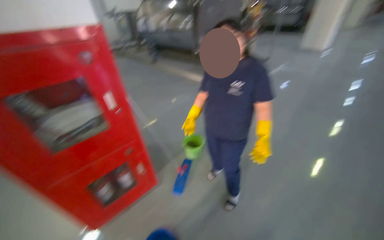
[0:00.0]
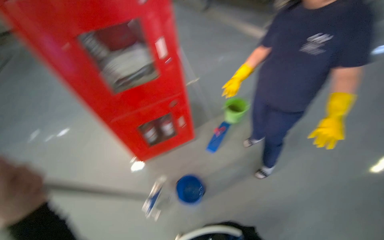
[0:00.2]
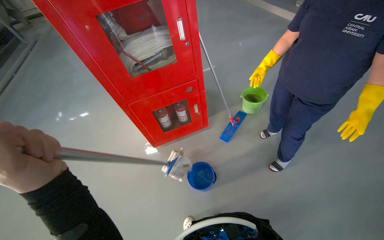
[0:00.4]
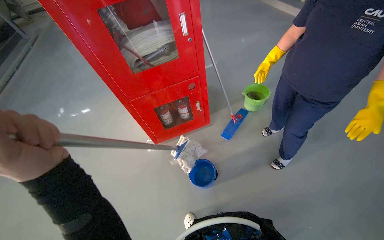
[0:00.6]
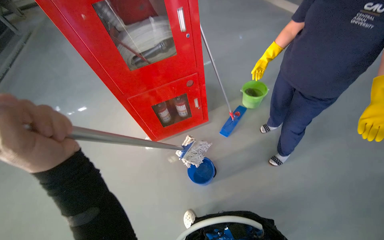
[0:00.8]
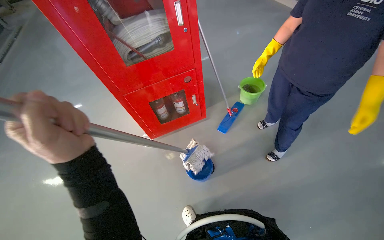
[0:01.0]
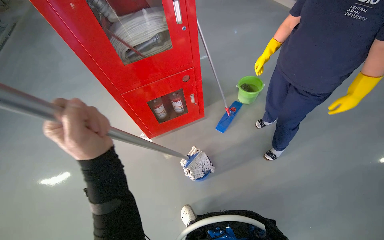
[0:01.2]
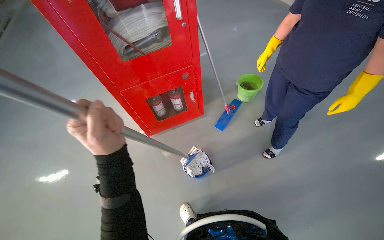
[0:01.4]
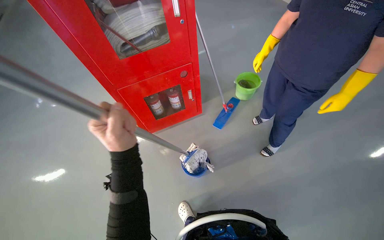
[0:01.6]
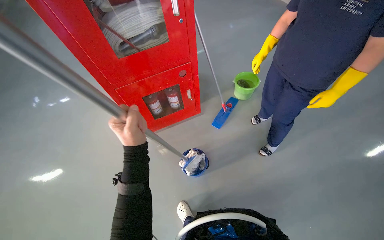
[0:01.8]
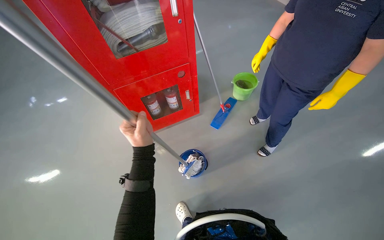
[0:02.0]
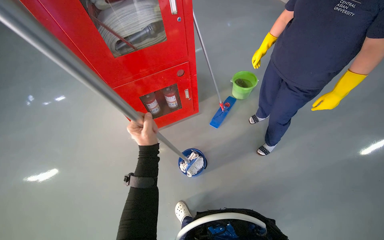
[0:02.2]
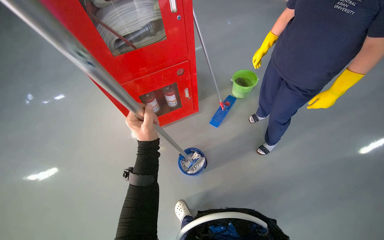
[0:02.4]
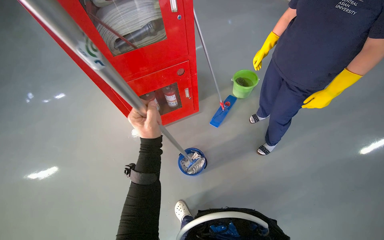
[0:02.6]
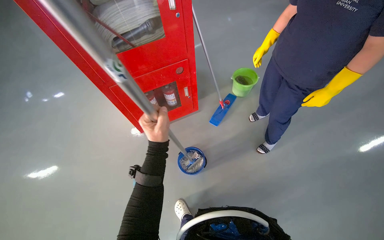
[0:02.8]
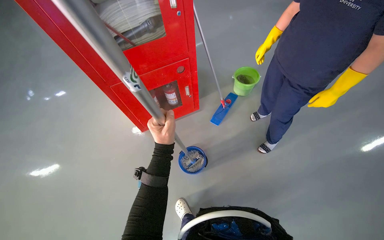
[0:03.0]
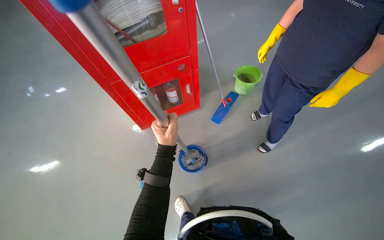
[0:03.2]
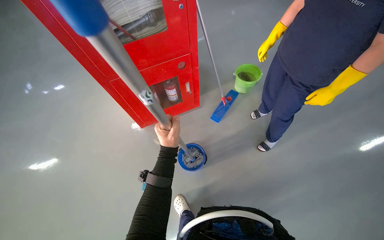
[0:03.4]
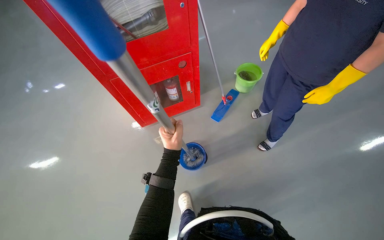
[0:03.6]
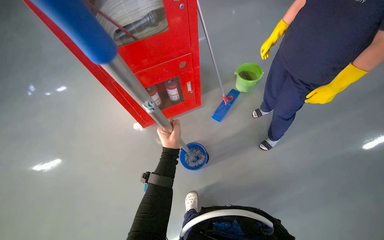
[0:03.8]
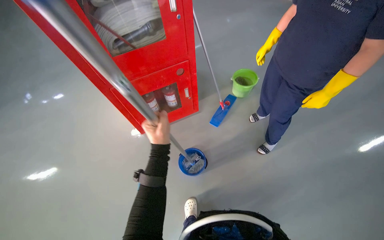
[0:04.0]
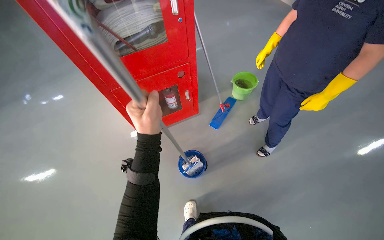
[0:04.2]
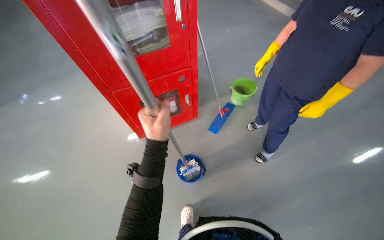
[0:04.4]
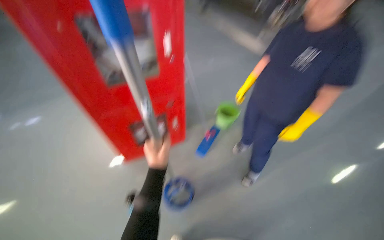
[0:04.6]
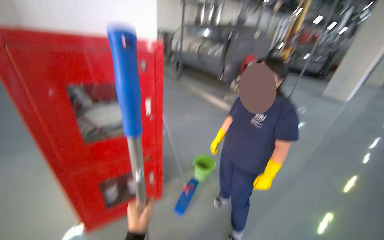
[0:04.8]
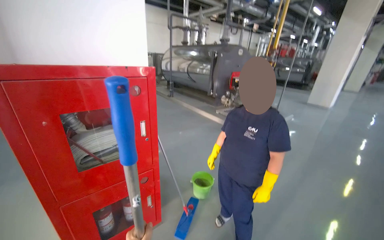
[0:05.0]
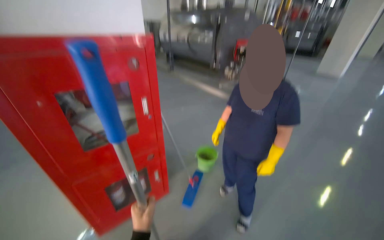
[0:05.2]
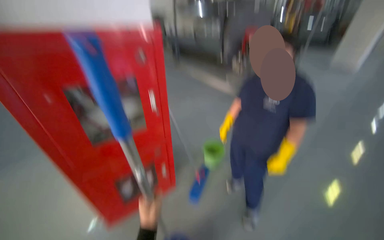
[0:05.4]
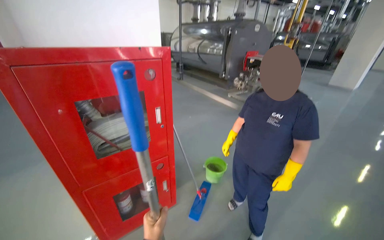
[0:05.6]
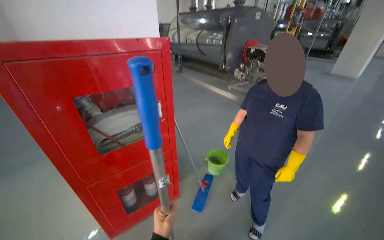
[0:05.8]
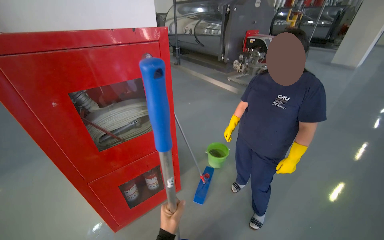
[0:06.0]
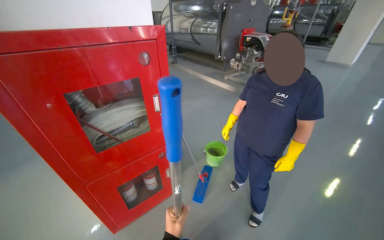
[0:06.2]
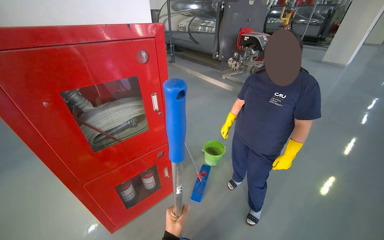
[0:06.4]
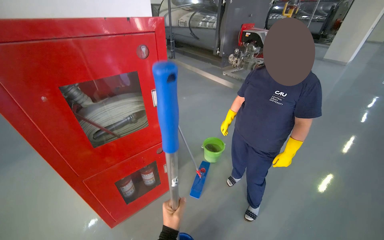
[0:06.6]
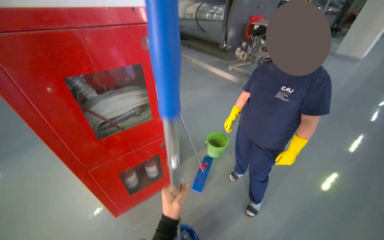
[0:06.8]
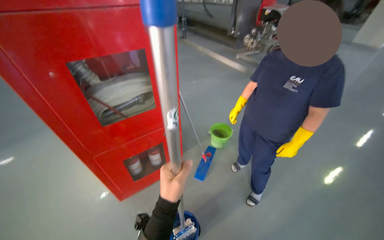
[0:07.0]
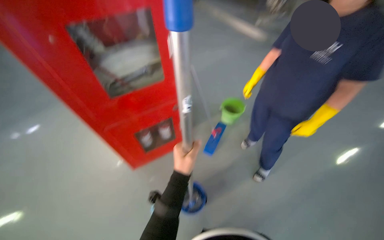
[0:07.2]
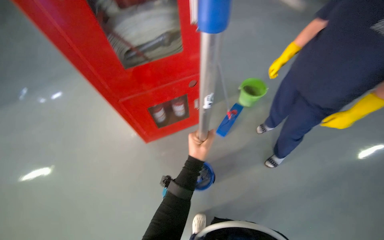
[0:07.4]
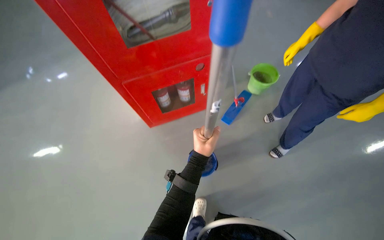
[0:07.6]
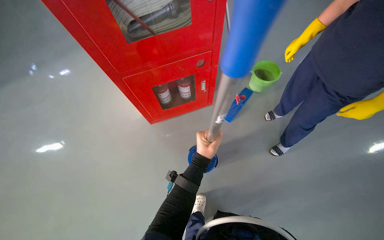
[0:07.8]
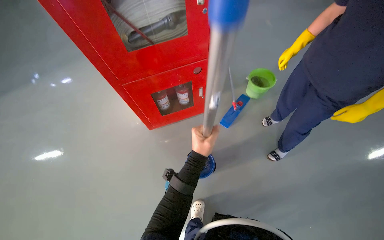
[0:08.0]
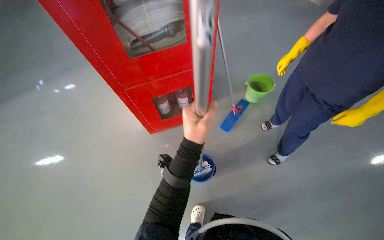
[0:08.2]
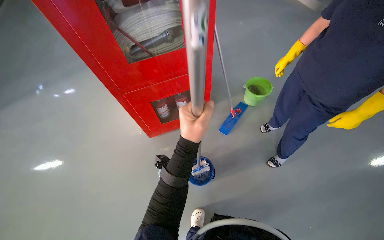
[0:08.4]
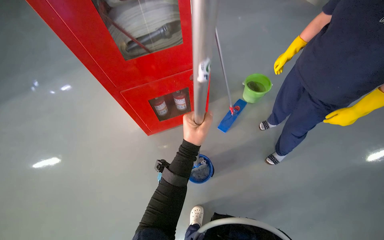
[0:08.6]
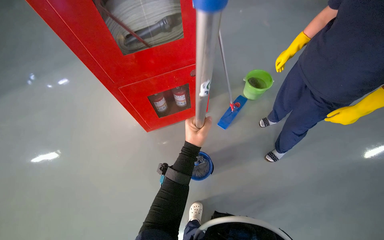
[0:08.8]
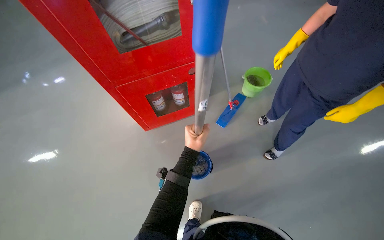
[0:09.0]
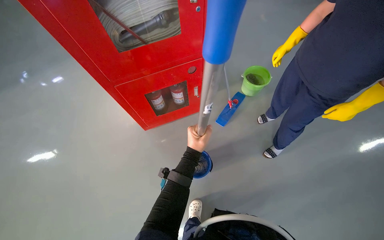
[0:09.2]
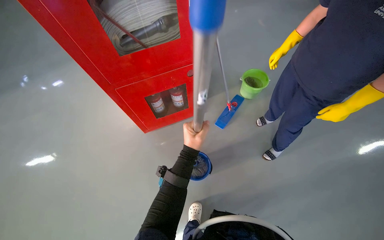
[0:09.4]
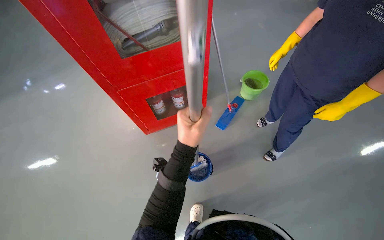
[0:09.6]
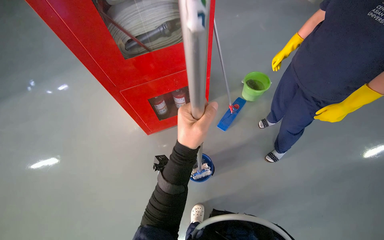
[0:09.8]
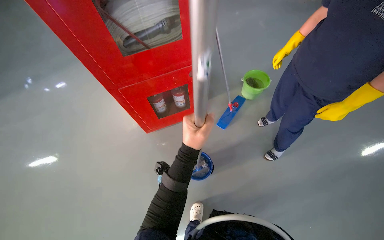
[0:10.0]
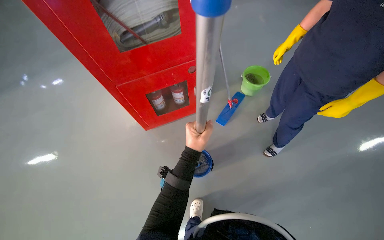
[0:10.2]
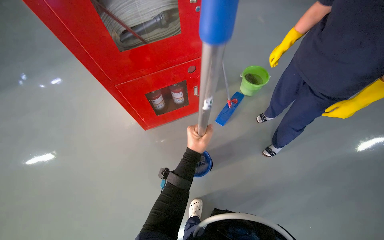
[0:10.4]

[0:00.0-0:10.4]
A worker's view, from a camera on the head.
Job: preparing cleaning supplies.
The whole recording: Preparing mop for cleaning. The worker dips and wrings the mop in a bucket of water.
0:00.0 to 0:01.4: The wearer looks roughly 20 degrees further to the left. The wearer looks roughly 25 degrees further downward.
0:01.4 to 0:03.0: The left hand heads farther from the camera and to the right, covering roughly 20 cm.
0:03.0 to 0:04.4: The left hand reaches approximately 10 cm farther from the camera, then returns.
0:04.4 to 0:06.0: The wearer looks roughly 20 degrees further upward.
0:06.0 to 0:07.4: The wearer looks roughly 25 degrees further downward.
0:07.4 to 0:09.0: The left hand reaches some 15 cm nearer to the camera, then returns.
0:09.0 to 0:10.4: The left hand moves about 20 cm nearer to the camera and comes back.
